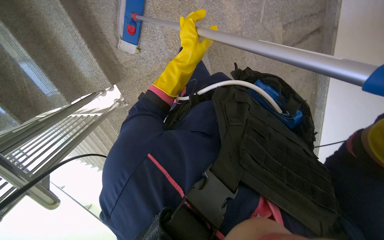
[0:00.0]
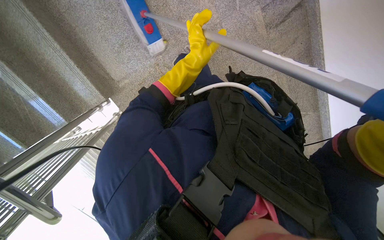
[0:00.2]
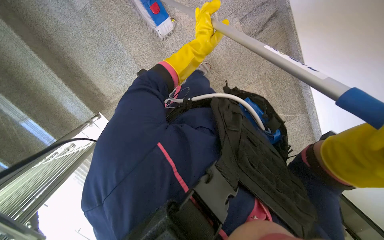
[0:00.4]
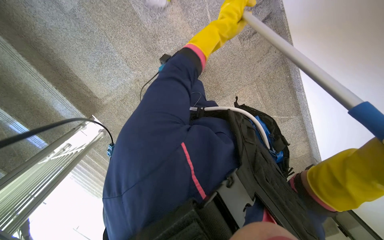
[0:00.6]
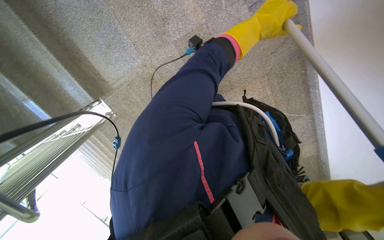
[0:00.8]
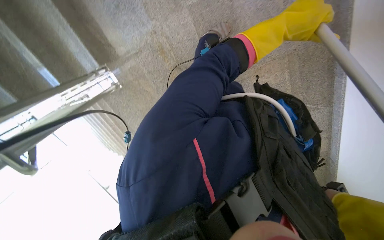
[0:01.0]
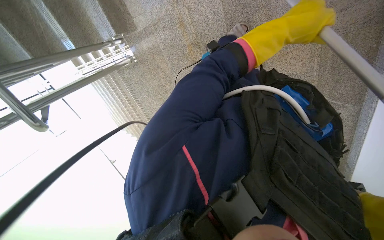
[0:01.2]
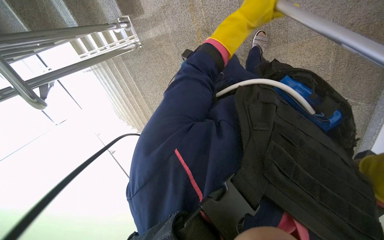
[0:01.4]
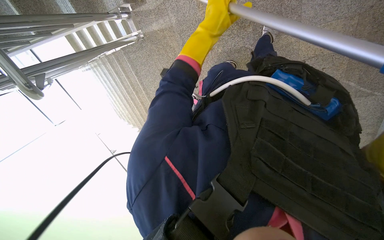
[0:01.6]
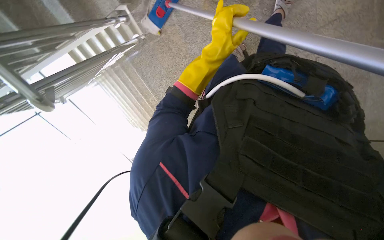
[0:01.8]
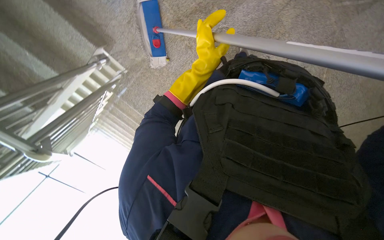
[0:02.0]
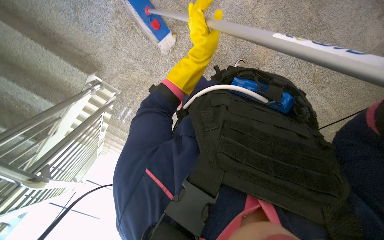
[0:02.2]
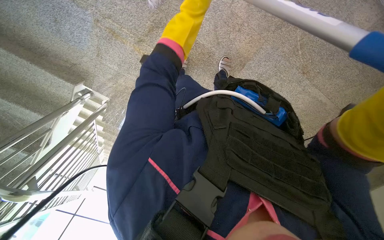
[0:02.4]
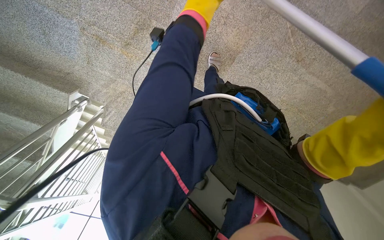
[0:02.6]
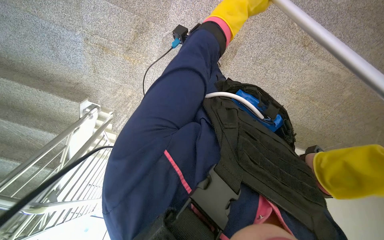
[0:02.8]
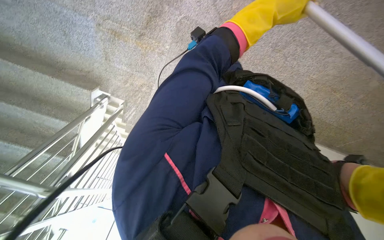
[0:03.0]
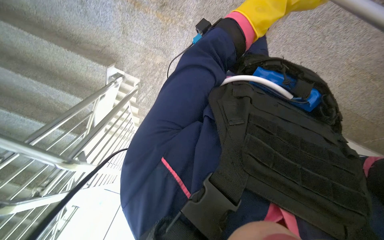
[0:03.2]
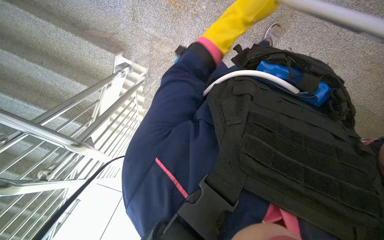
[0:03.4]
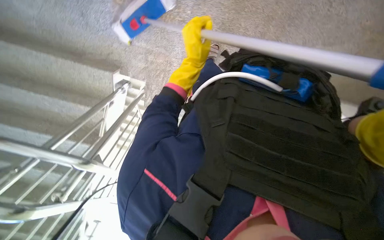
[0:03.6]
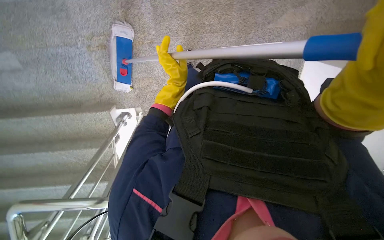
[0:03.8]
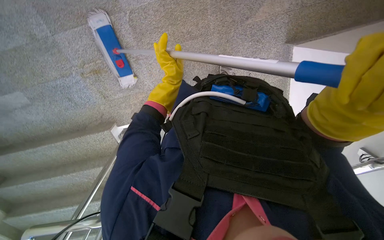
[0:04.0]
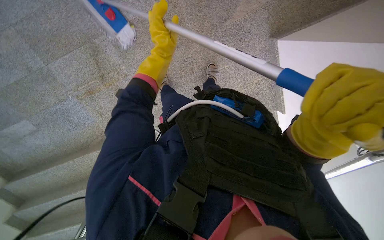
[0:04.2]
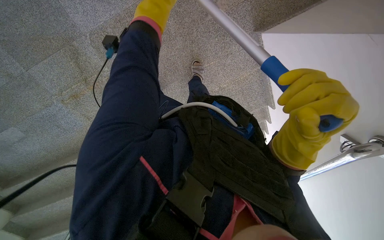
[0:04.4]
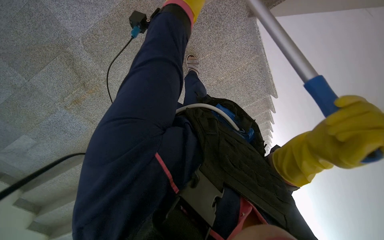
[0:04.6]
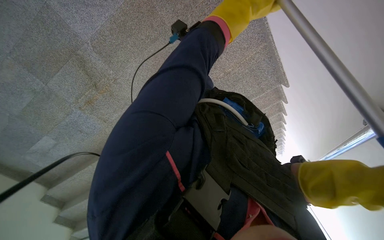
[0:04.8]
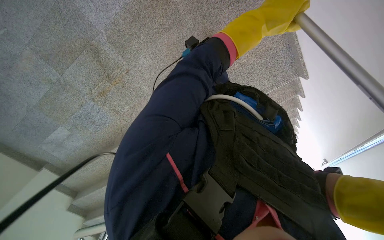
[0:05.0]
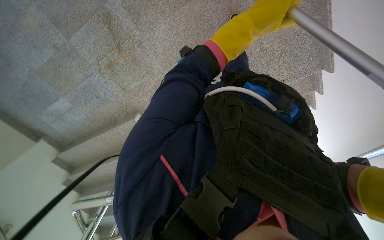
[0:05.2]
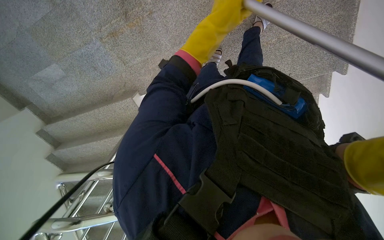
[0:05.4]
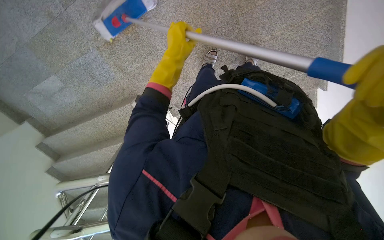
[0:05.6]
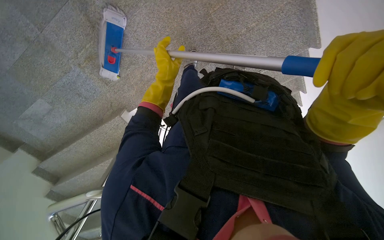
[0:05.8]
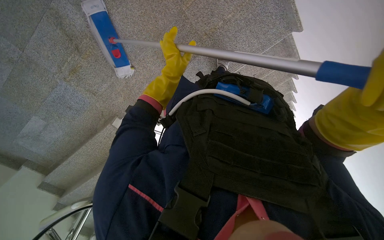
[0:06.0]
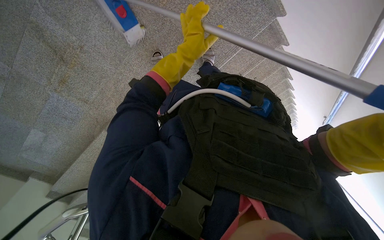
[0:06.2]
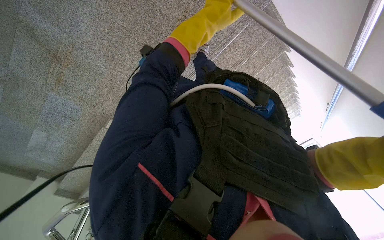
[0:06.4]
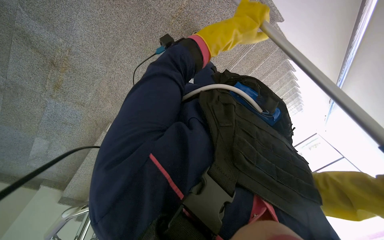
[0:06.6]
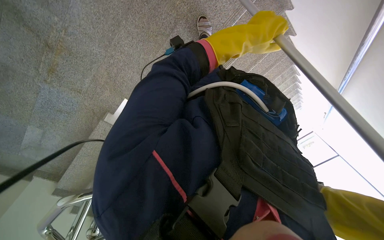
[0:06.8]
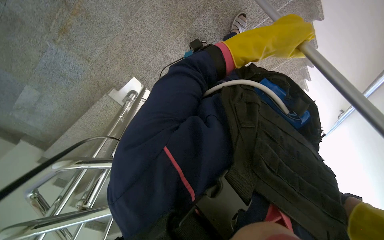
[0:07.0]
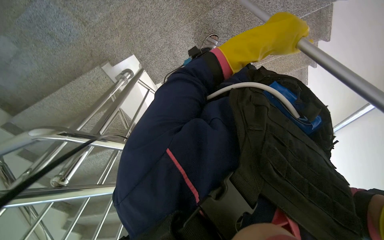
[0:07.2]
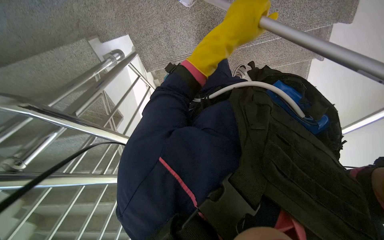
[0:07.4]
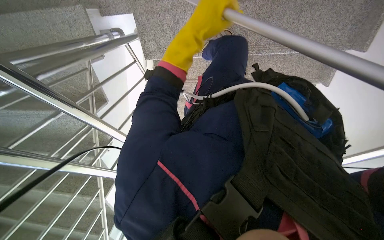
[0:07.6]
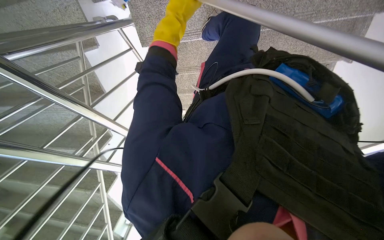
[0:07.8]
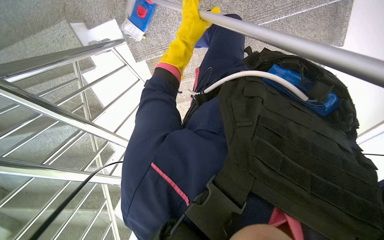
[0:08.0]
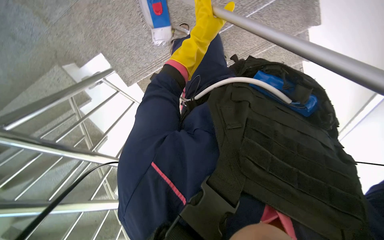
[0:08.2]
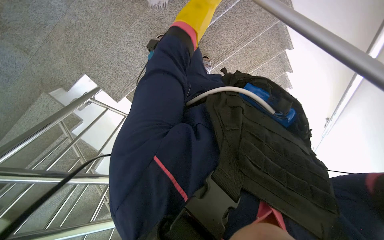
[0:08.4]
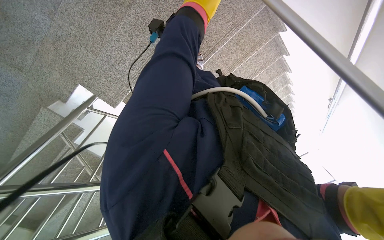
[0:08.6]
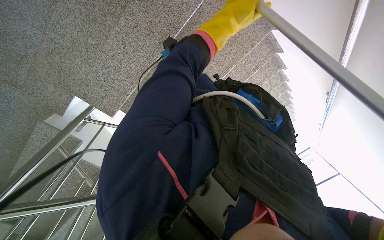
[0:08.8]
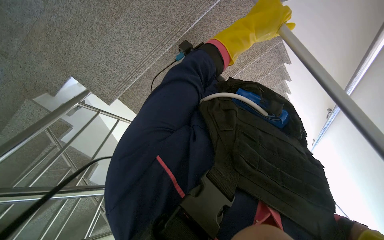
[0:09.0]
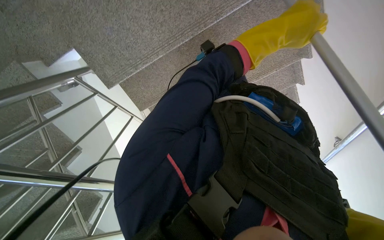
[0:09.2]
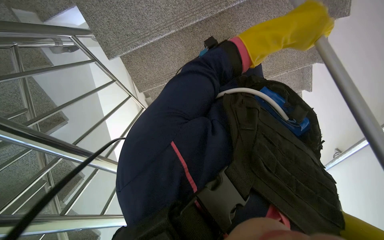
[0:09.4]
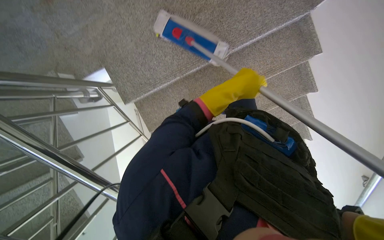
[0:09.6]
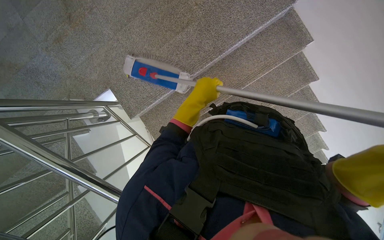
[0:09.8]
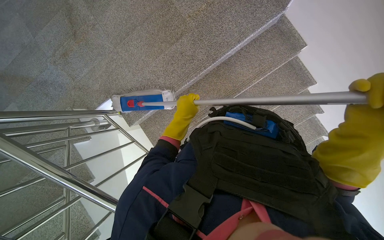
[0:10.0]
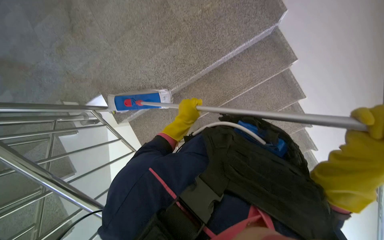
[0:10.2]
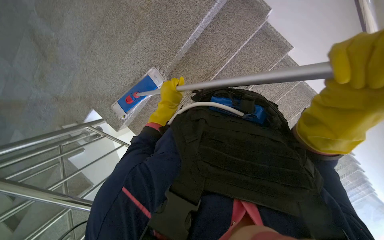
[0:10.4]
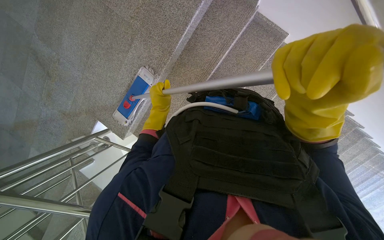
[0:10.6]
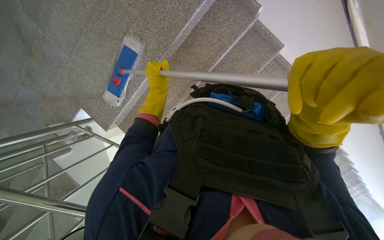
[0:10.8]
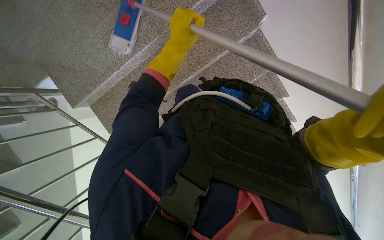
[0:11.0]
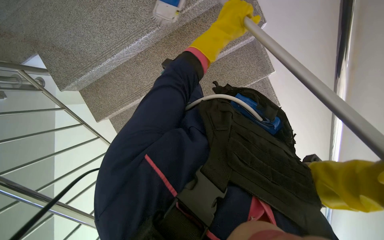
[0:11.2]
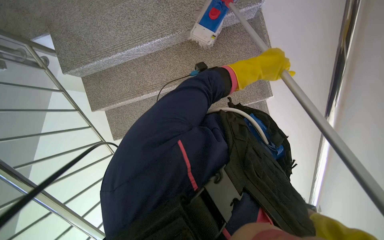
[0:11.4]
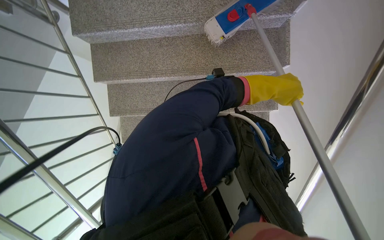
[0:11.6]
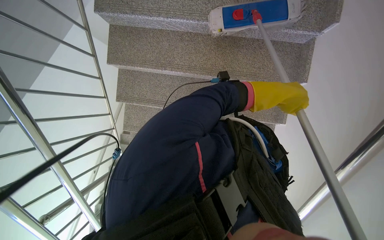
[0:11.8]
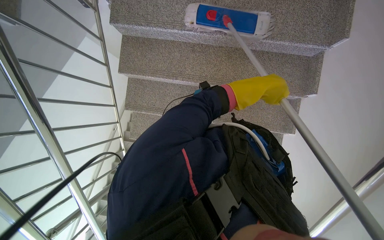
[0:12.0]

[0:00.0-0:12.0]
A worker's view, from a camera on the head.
Job: mopping floor.
The whole recording: Mopping stairs. The worker mops the stairs and landing with a long-handled mop.
0:00.0 to 0:01.6: The view tilts some 20 degrees downward.
0:01.6 to 0:03.0: The view swings about 15 degrees to the left. The scene rotates counterclockwise by some 35 degrees.
0:03.0 to 0:04.4: The scene turns some 40 degrees counterclockwise in the picture.
0:06.0 to 0:07.6: The camera travels approximately 60 cm. The camera sweeps to the right, by some 15 degrees.
0:07.6 to 0:09.0: The scene turns approximately 35 degrees counterclockwise in the picture.
0:09.0 to 0:10.4: The left hand goes some 25 cm farther from the camera.
0:10.4 to 0:12.0: Everything in view rotates roughly 55 degrees clockwise.

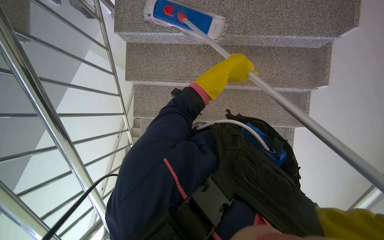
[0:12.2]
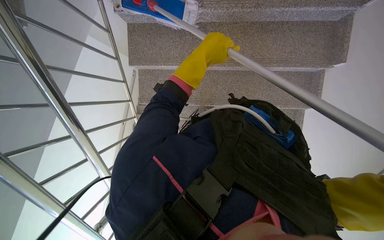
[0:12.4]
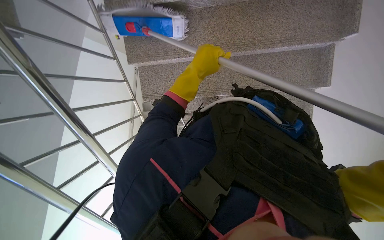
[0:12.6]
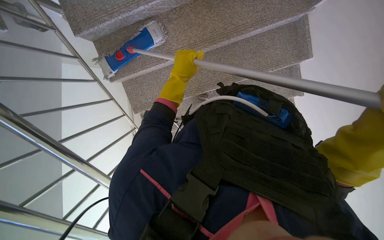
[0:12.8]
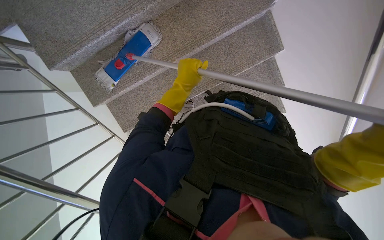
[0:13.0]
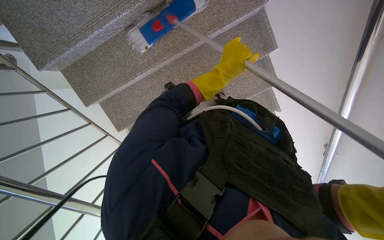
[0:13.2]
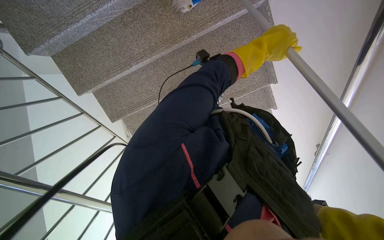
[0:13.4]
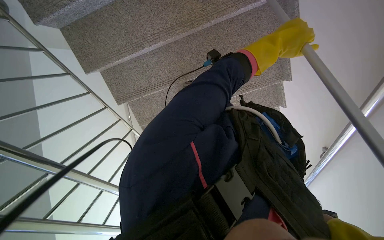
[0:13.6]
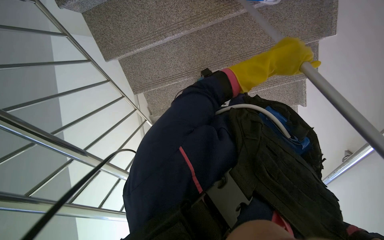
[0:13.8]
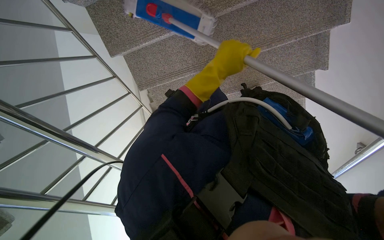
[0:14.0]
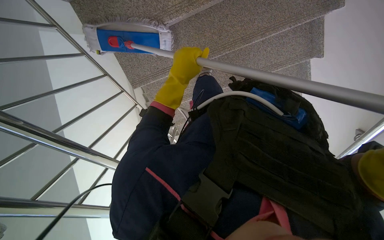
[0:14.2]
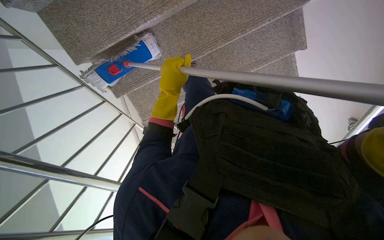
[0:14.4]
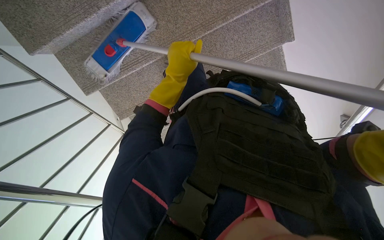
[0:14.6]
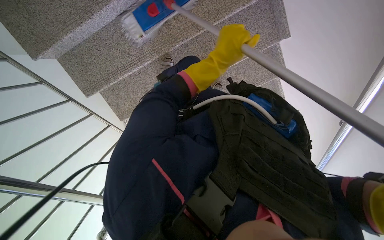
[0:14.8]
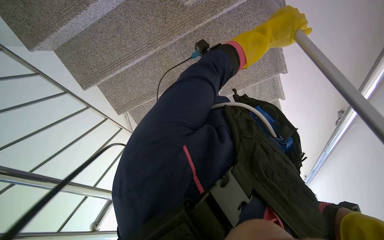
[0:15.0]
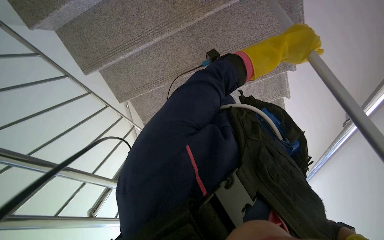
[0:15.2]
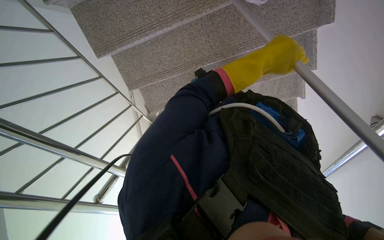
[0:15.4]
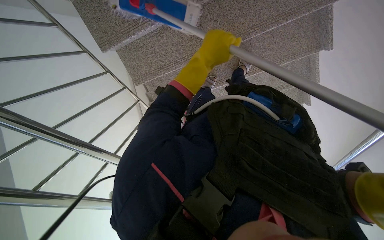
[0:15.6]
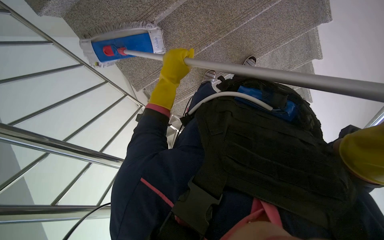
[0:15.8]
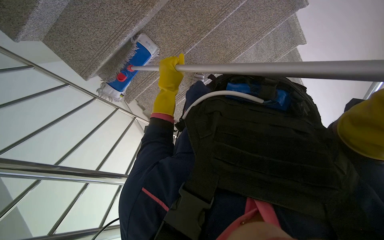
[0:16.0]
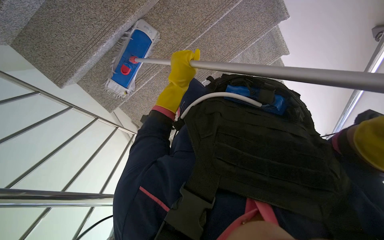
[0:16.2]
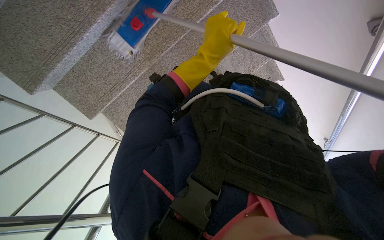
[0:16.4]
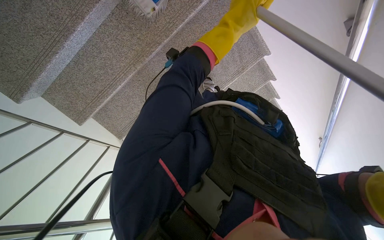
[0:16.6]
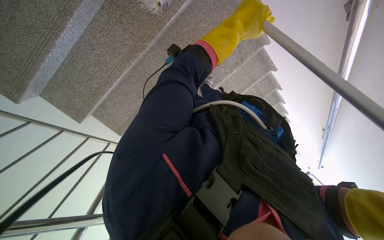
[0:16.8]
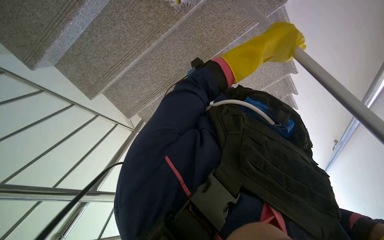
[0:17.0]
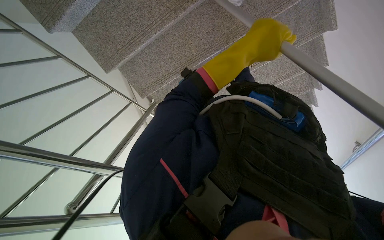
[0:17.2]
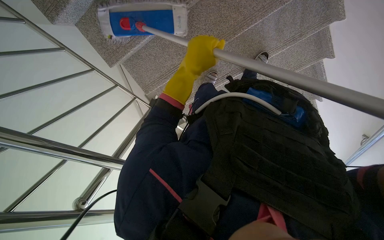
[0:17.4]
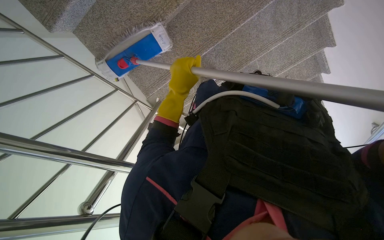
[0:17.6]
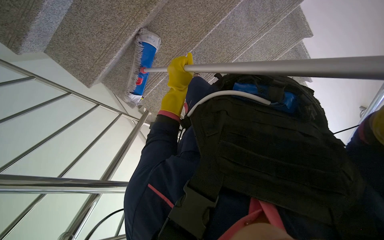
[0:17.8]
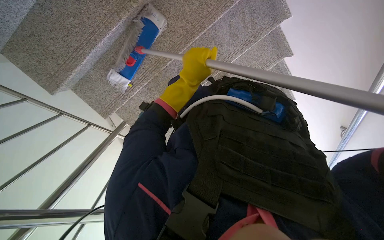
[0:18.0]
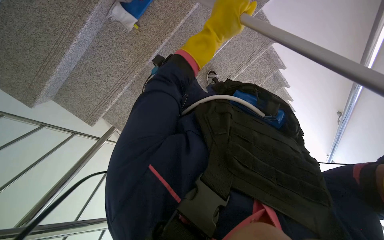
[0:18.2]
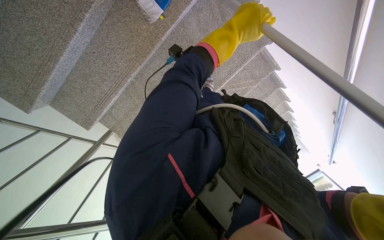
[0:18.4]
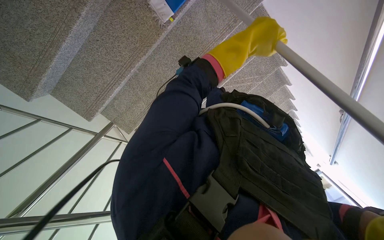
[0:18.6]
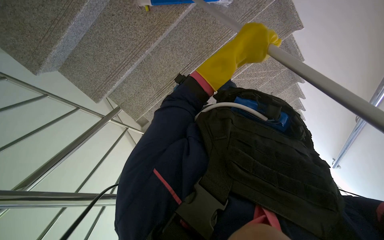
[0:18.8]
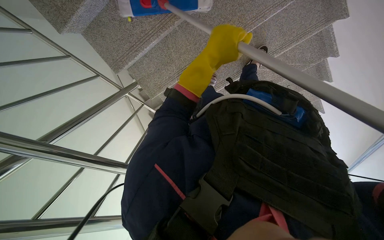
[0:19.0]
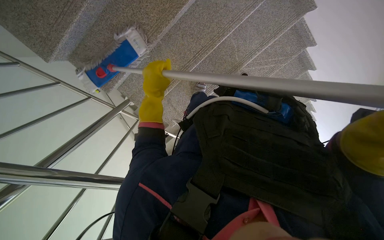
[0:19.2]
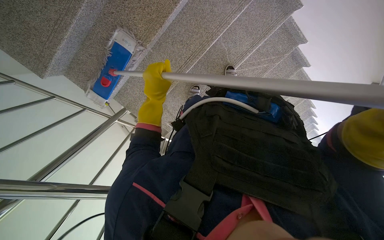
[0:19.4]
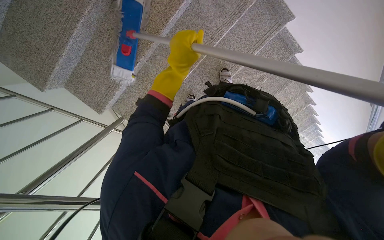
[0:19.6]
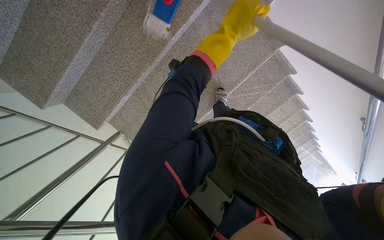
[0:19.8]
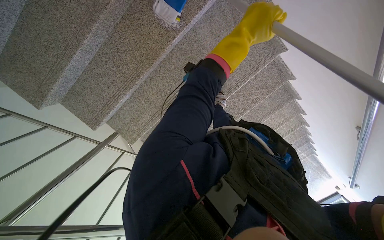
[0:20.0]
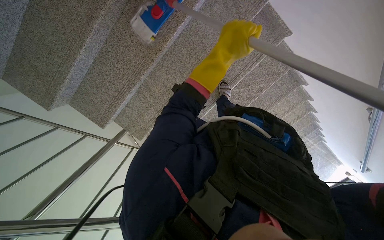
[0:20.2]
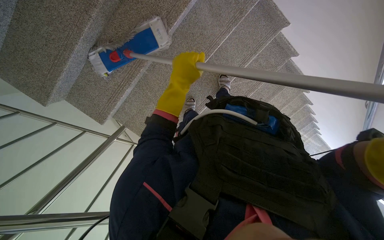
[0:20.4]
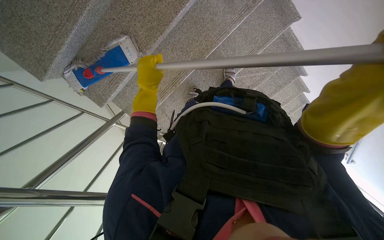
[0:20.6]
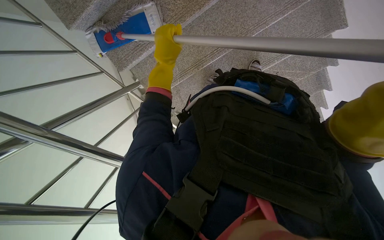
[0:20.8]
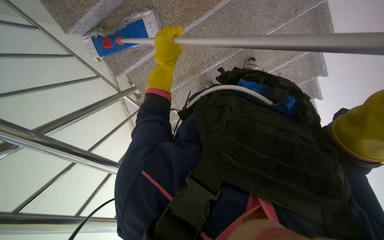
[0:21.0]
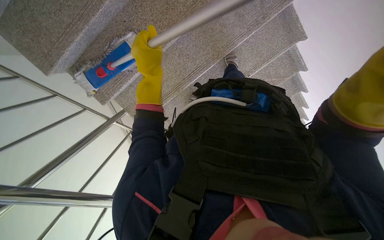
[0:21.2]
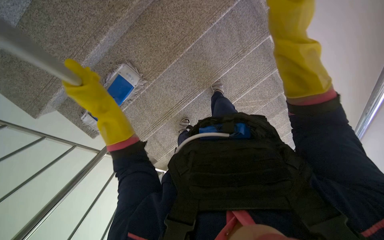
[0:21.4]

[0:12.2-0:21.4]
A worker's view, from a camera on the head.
Job: mopping floor.
The whole recording: Mopping stairs. The worker mops the stairs and landing with a long-handled mop.
0:12.2 to 0:13.8: The view tips downward by some 20 degrees.
0:13.8 to 0:15.2: The left hand goes to the left and returns, approximately 20 cm each way.
0:16.8 to 0:18.4: The camera travels roughly 40 cm.
0:18.4 to 0:19.8: The left hand moves some 35 cm to the left and comes back.
